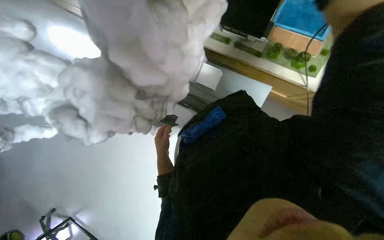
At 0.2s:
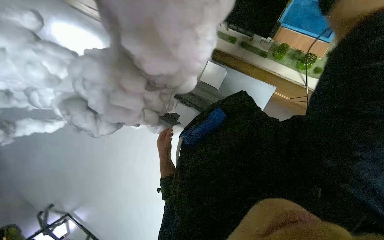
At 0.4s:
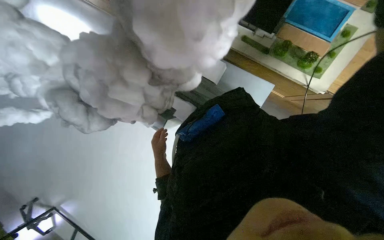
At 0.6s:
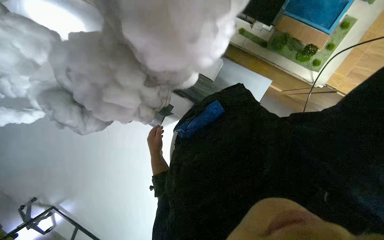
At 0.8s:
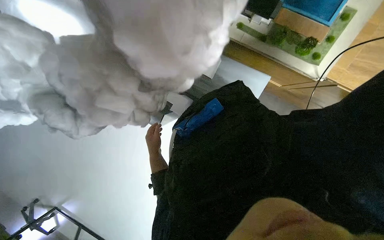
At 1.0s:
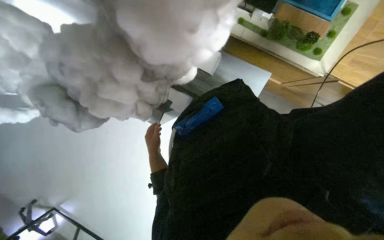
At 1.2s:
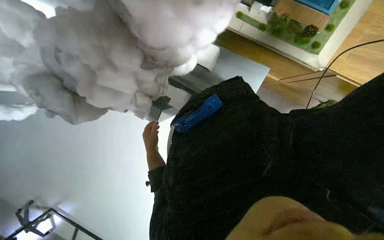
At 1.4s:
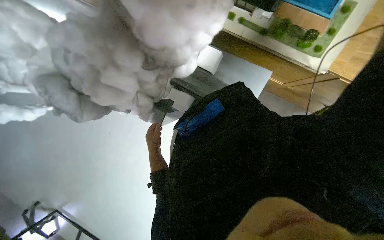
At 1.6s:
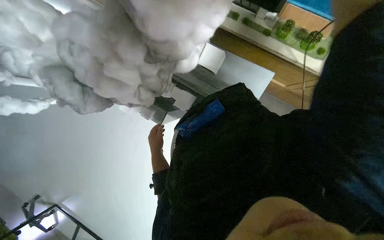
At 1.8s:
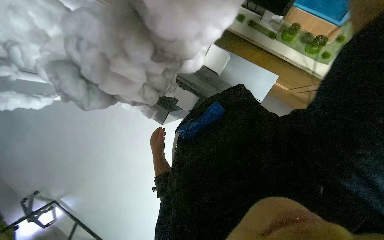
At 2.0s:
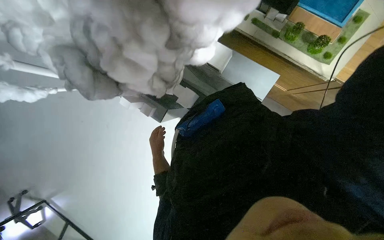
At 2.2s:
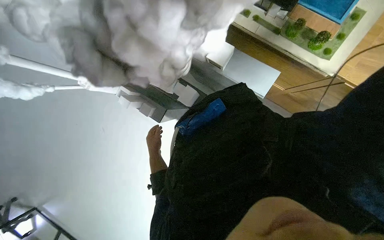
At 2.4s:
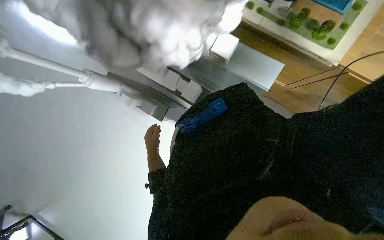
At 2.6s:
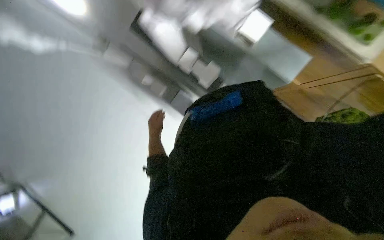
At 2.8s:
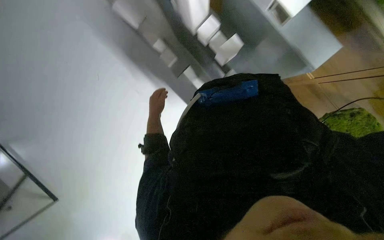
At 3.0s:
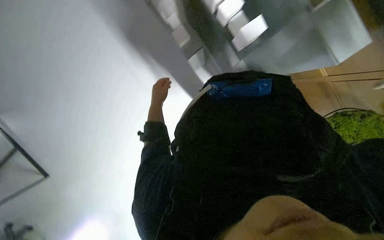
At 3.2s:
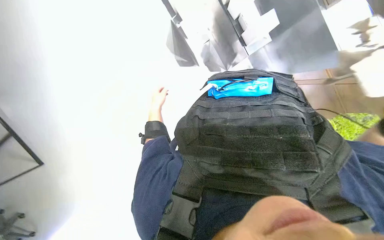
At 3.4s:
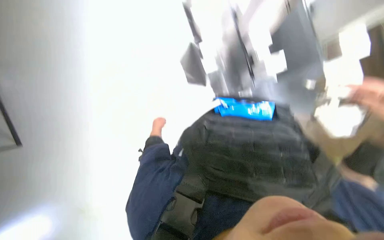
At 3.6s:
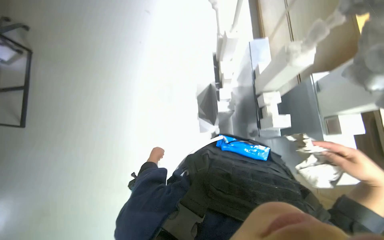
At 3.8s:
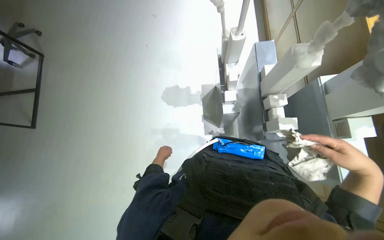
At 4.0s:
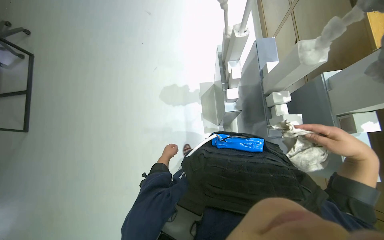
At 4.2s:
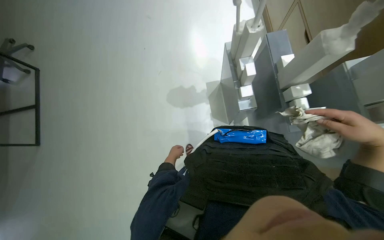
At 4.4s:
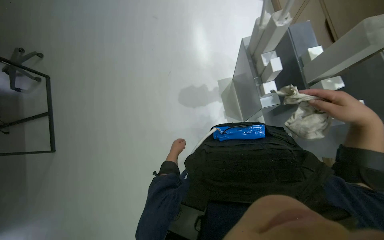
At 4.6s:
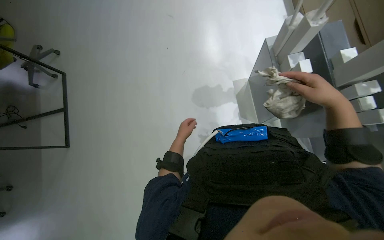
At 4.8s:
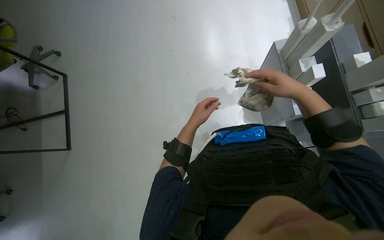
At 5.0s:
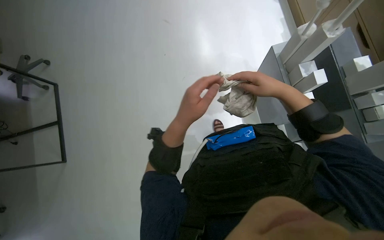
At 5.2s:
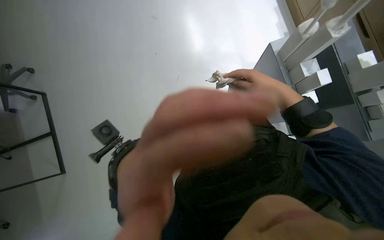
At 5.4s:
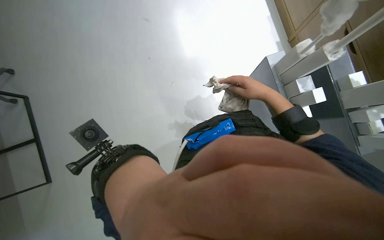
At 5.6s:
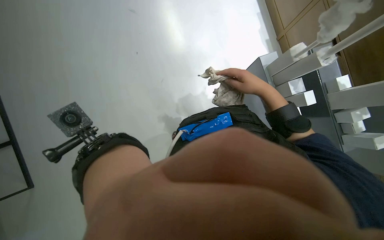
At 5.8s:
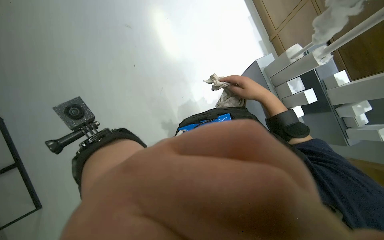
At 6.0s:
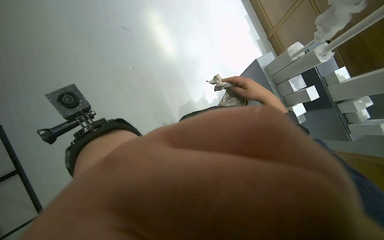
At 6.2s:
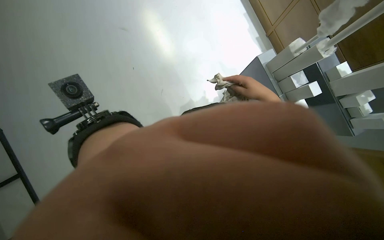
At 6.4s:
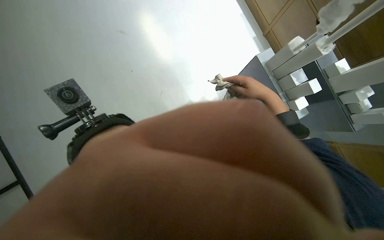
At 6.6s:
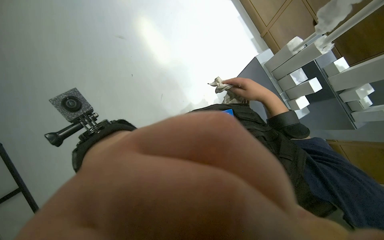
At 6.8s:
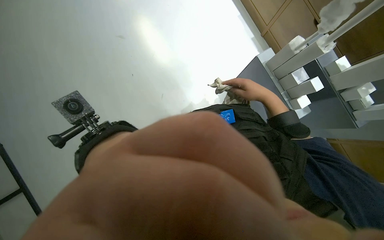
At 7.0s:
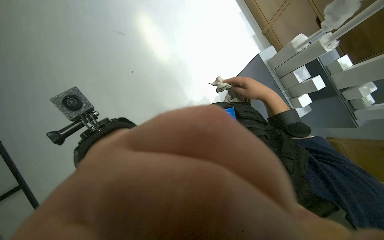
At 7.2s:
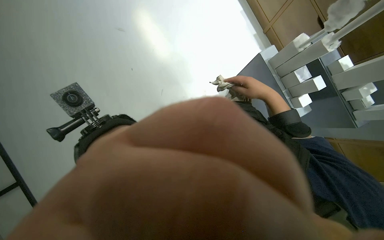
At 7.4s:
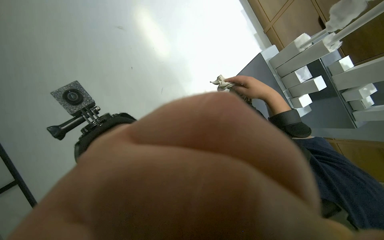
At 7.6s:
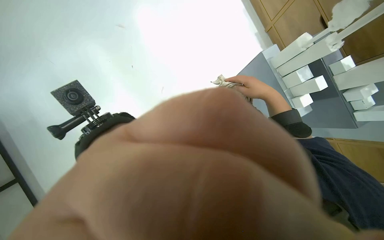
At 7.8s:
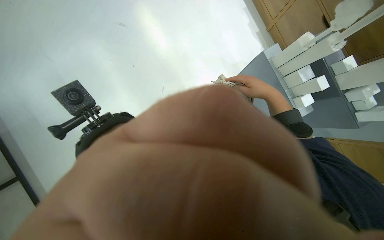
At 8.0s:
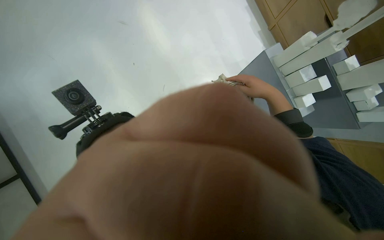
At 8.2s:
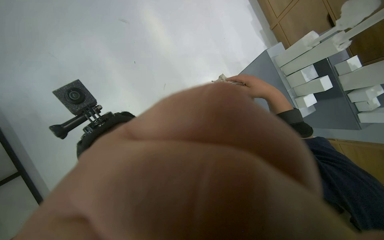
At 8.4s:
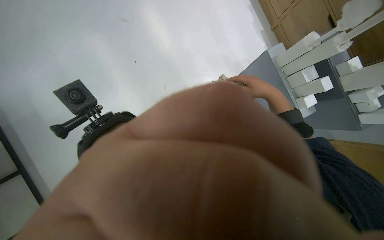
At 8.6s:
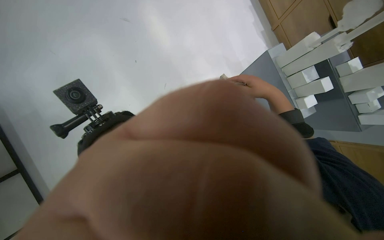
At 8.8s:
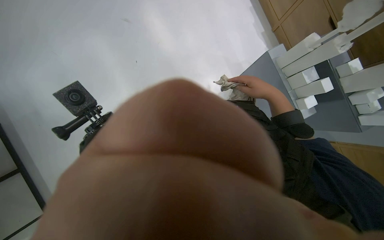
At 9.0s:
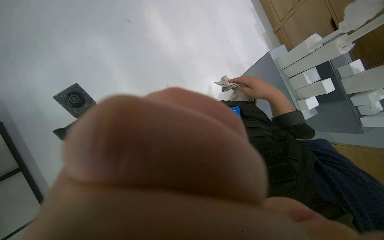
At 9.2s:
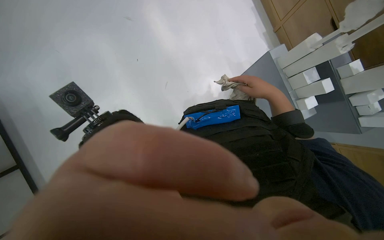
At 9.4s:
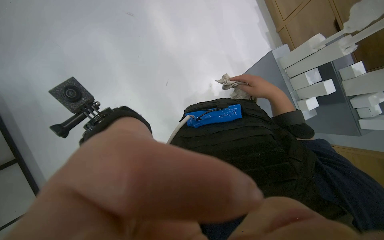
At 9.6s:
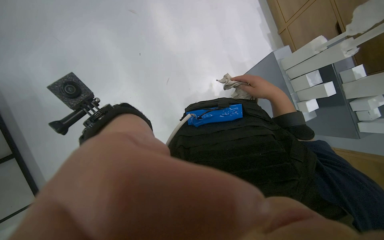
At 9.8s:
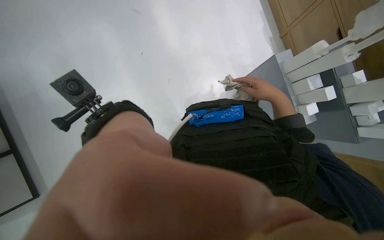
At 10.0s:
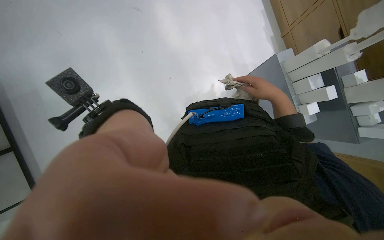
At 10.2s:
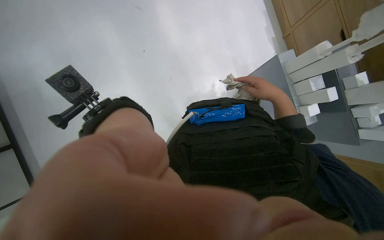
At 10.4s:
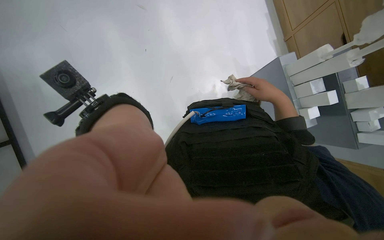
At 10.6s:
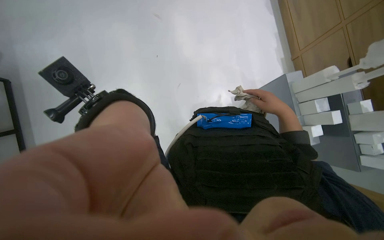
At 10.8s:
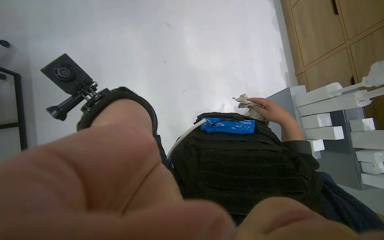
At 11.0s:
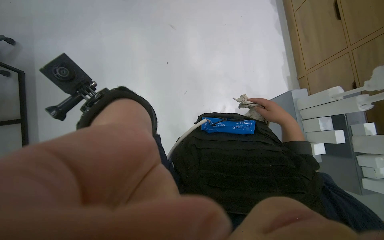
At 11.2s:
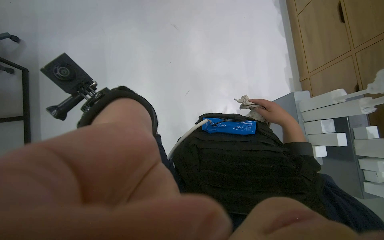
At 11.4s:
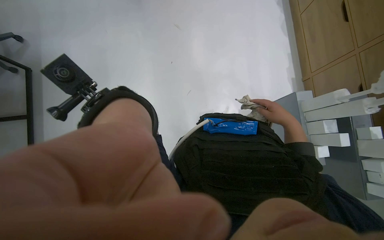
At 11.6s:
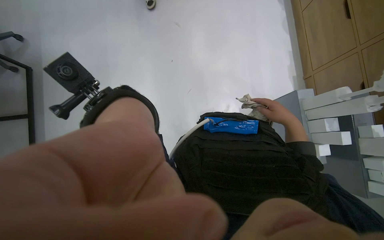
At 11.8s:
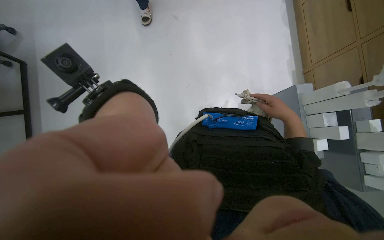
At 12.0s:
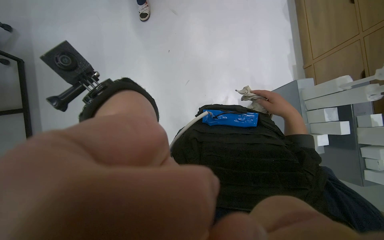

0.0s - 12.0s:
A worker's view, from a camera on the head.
Job: wiping surfaces.
The whole recording: Cleaning building model. The worker wipes the building model with a cloth, repositioning it to clean different sides.
3.0s - 4.4s: The view tilts about 15 degrees upward.
4.4s - 6.0s: The right hand moves to the left and up the picture, roughly 40 cm.

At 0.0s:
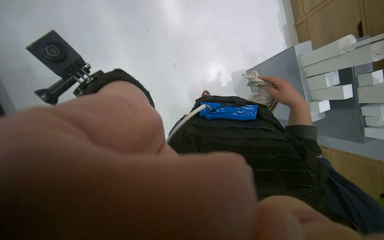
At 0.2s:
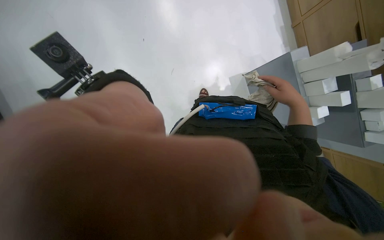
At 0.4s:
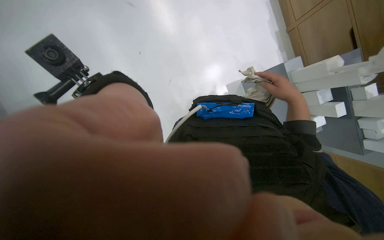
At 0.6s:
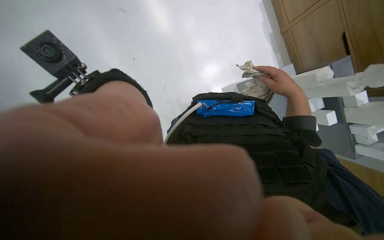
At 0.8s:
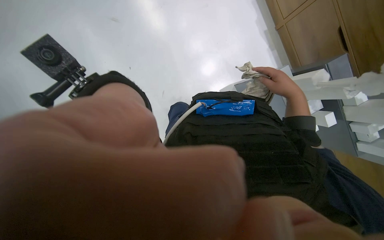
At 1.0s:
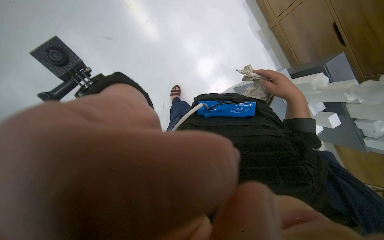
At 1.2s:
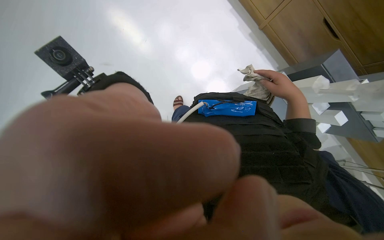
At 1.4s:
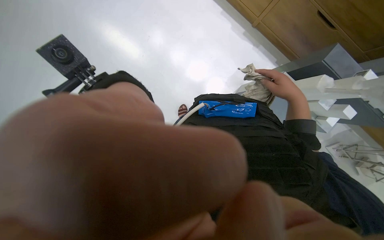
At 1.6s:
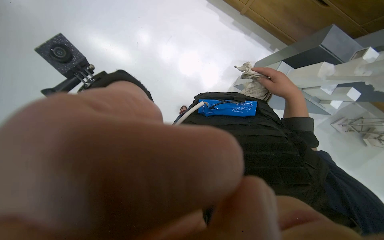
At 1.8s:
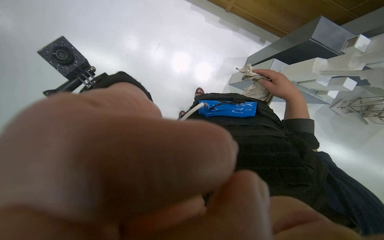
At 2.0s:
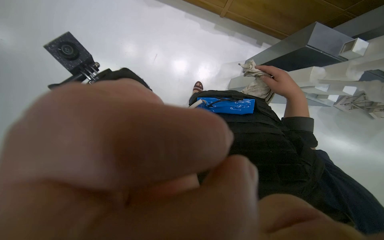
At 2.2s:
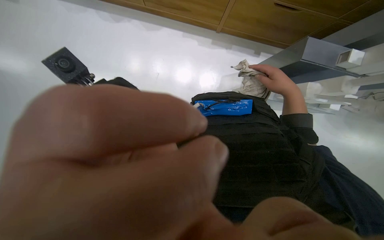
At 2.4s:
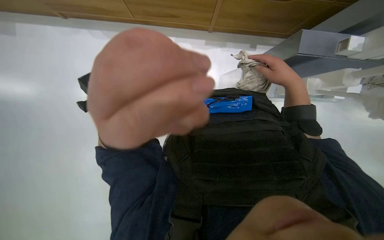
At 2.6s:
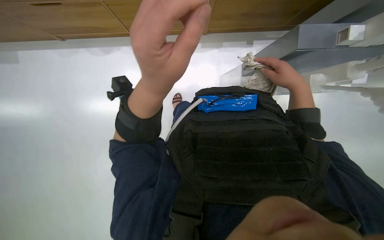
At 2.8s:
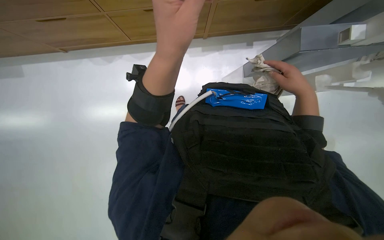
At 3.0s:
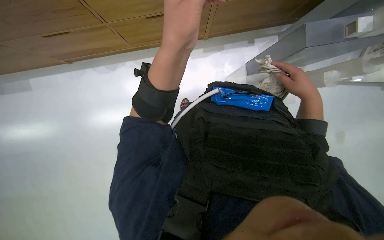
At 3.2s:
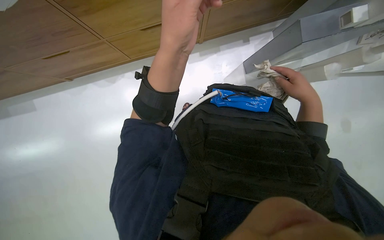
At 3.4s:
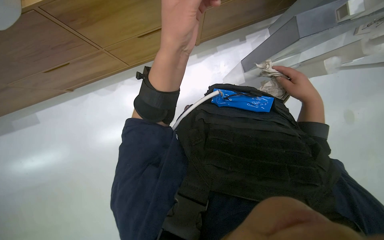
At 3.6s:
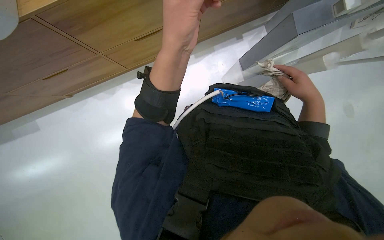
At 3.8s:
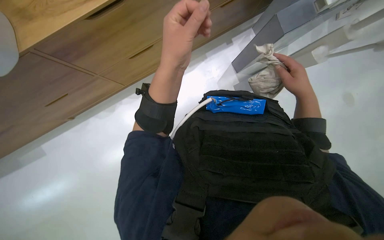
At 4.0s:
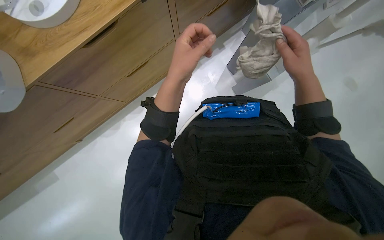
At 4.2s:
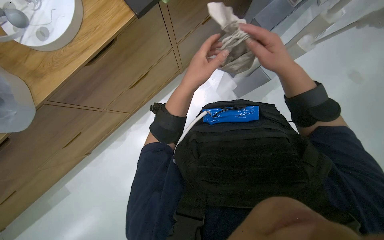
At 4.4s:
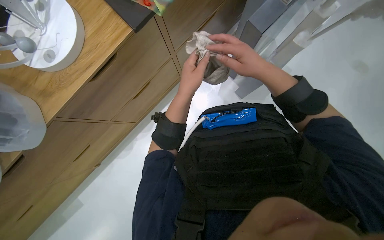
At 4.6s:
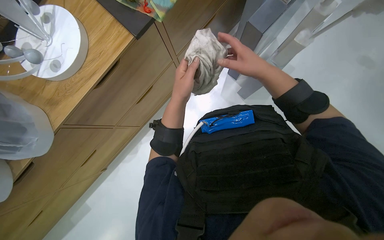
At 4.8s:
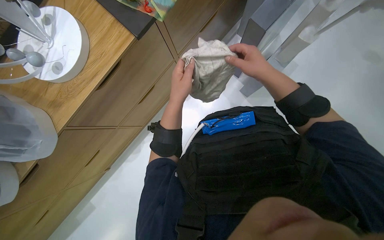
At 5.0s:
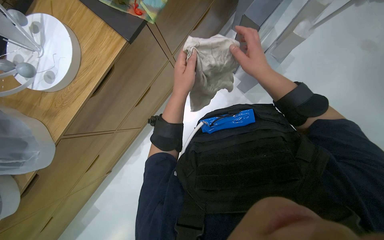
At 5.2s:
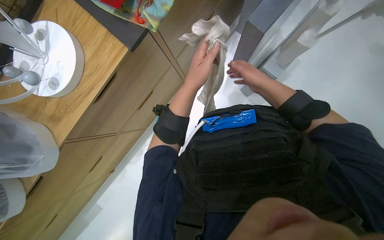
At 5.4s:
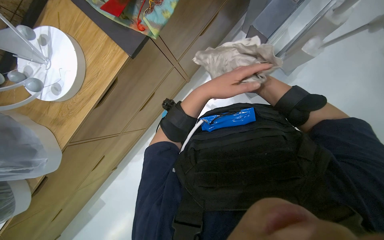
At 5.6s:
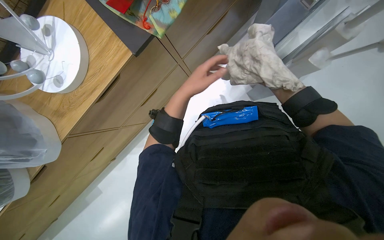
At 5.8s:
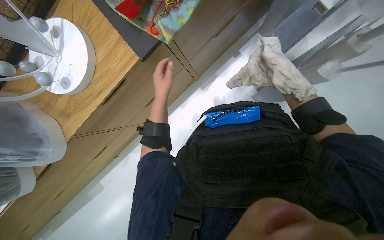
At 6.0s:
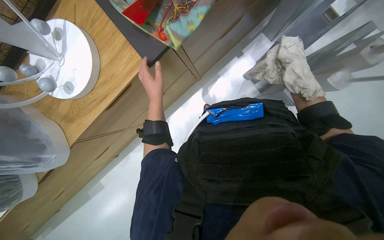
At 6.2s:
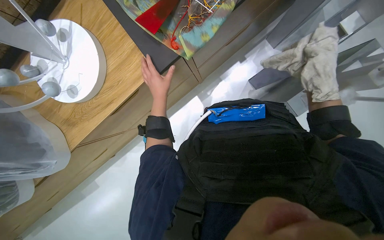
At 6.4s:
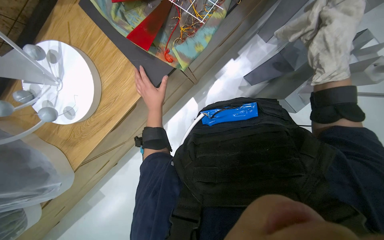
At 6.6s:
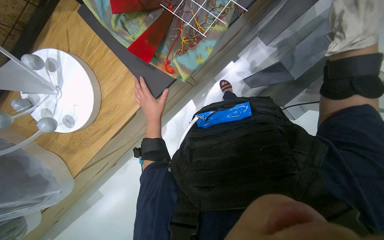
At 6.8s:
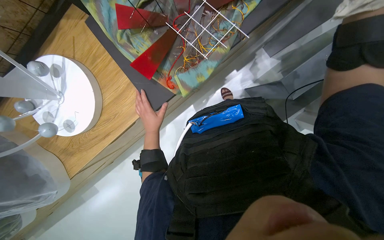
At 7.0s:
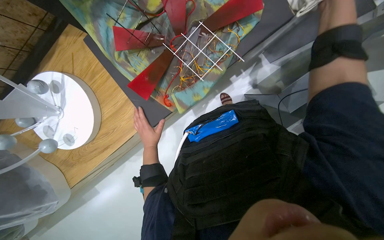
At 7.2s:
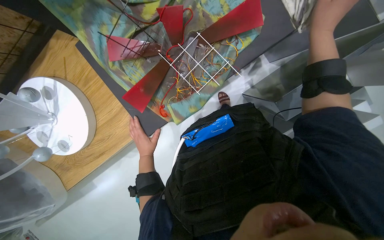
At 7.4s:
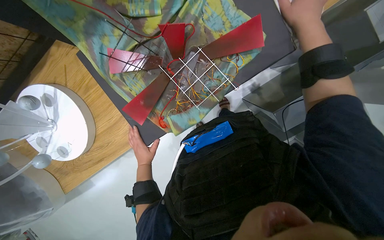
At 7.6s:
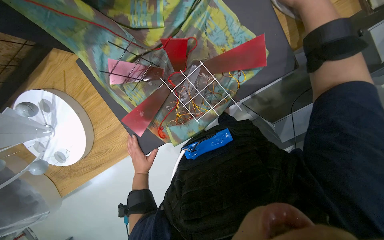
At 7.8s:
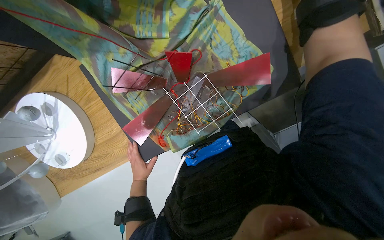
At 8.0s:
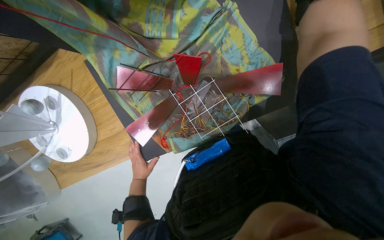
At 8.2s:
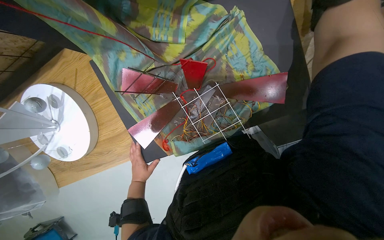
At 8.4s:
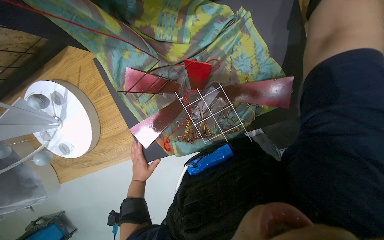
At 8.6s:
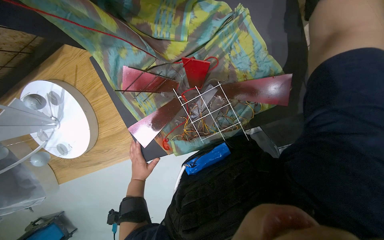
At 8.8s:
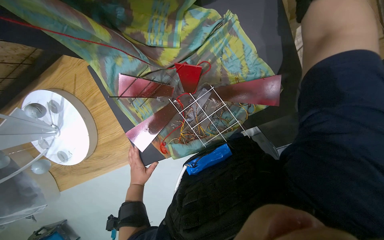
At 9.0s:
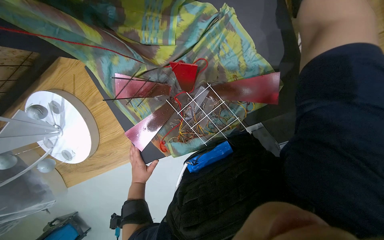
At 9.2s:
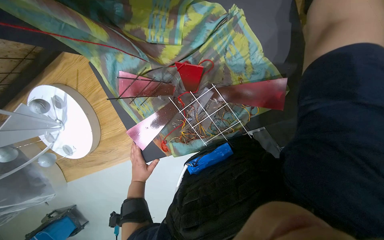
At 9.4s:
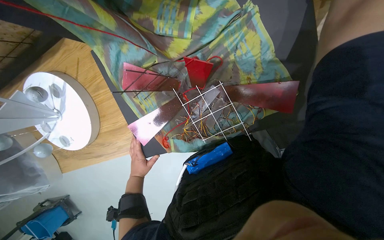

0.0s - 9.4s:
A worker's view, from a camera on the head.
Job: wiping surfaces.
The whole recording: Cleaning building model. The worker wipes the building model with a cloth, repositioning it to clean different sides.
3.2s - 4.8s: Everything in view rotates some 30 degrees counterclockwise. The right hand moves to the left, some 10 cm.
4.8s - 6.2s: The left hand goes some 20 cm to the left and farther from the camera.
6.2s - 7.8s: The camera is carried some 40 cm.
